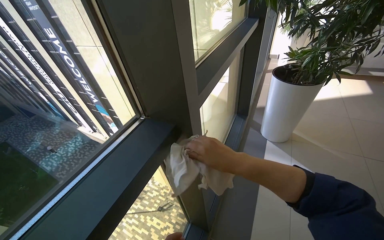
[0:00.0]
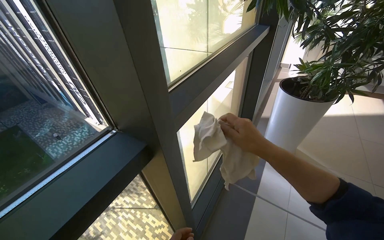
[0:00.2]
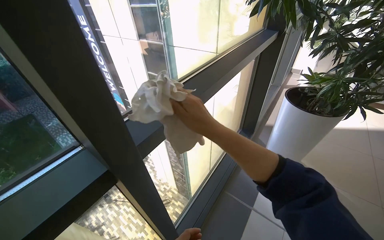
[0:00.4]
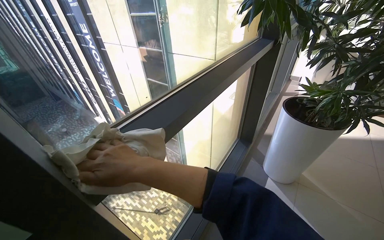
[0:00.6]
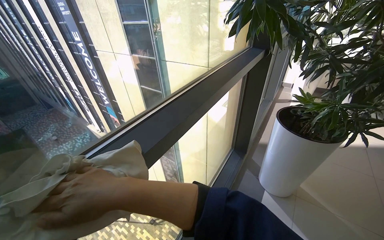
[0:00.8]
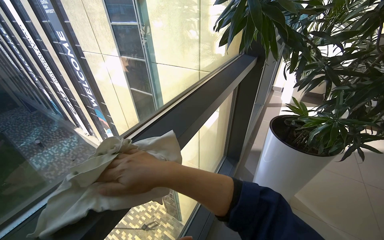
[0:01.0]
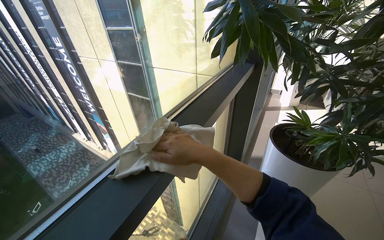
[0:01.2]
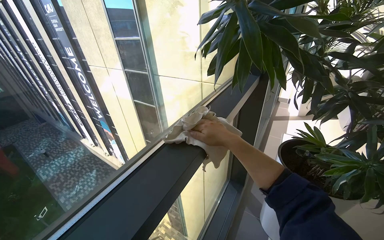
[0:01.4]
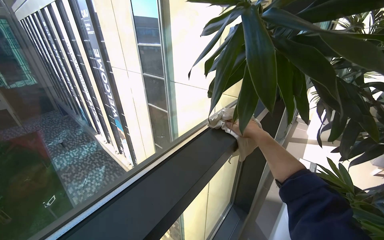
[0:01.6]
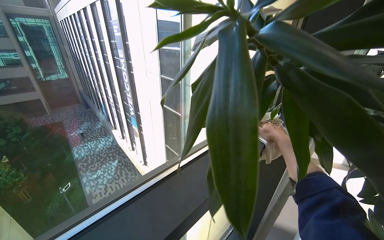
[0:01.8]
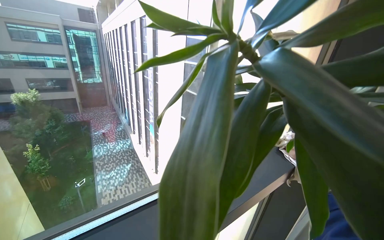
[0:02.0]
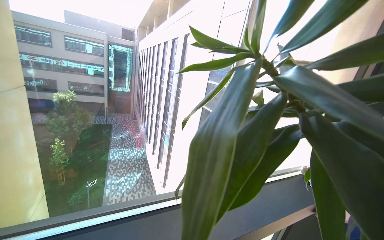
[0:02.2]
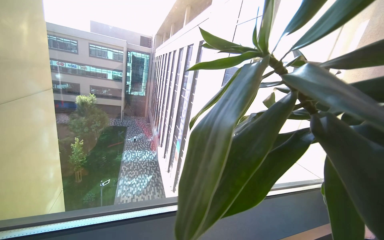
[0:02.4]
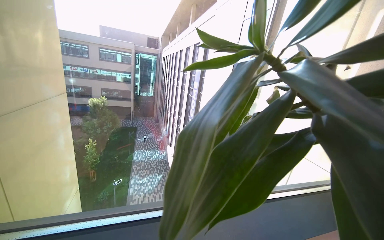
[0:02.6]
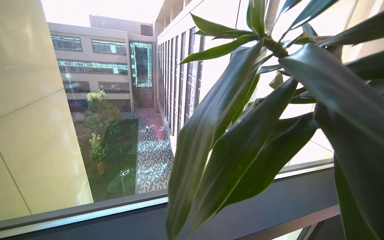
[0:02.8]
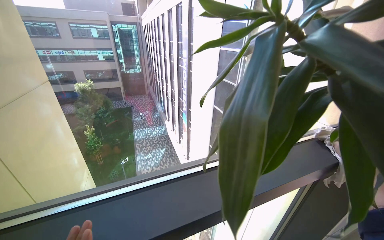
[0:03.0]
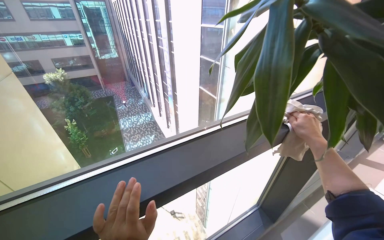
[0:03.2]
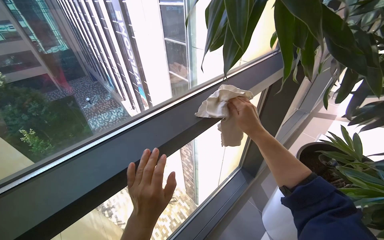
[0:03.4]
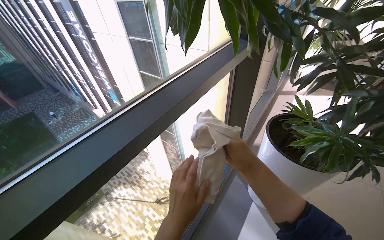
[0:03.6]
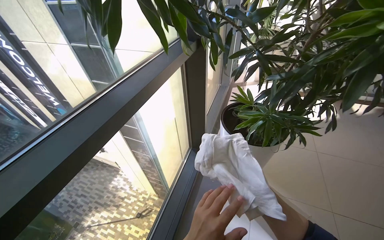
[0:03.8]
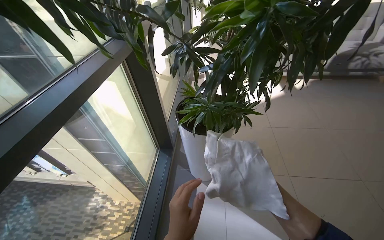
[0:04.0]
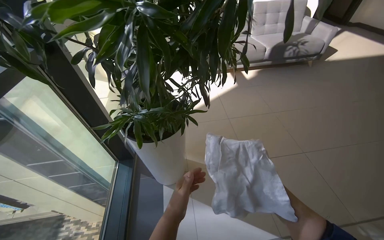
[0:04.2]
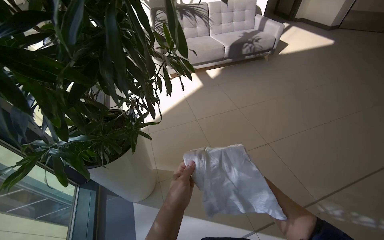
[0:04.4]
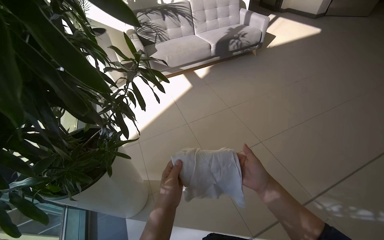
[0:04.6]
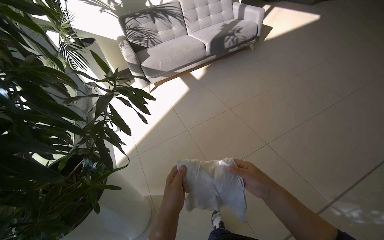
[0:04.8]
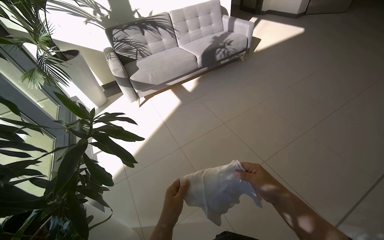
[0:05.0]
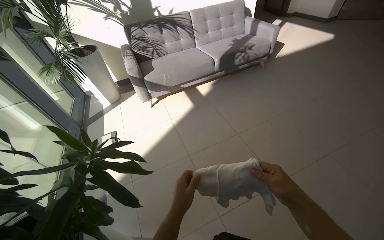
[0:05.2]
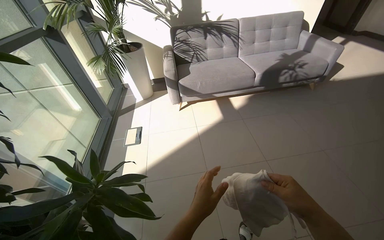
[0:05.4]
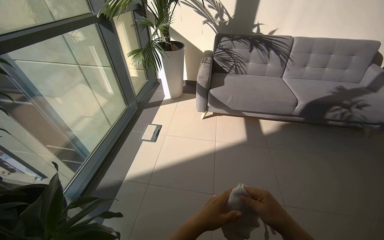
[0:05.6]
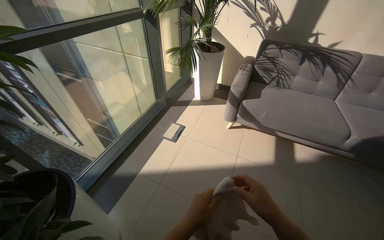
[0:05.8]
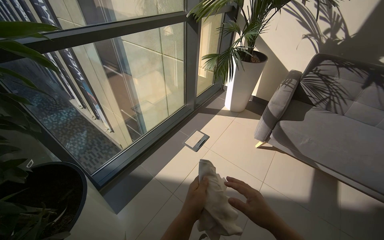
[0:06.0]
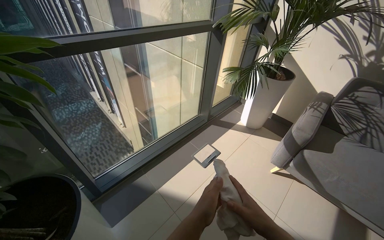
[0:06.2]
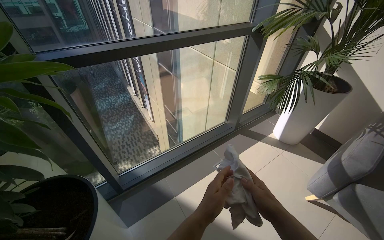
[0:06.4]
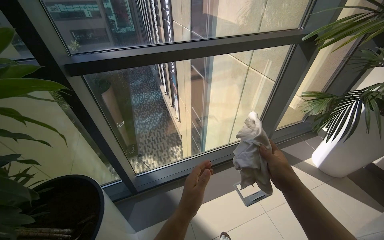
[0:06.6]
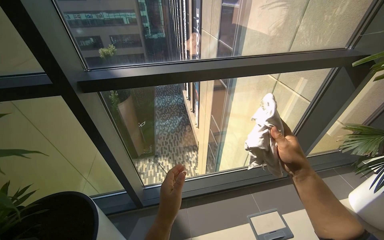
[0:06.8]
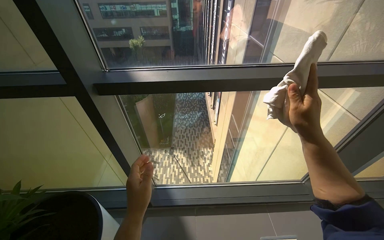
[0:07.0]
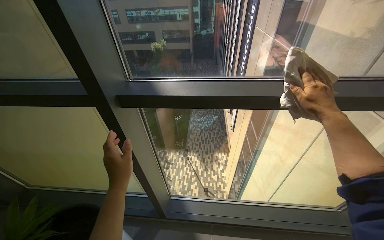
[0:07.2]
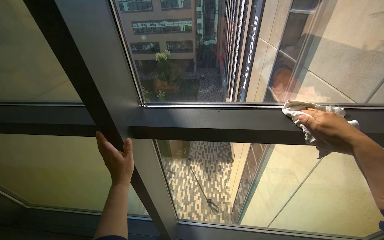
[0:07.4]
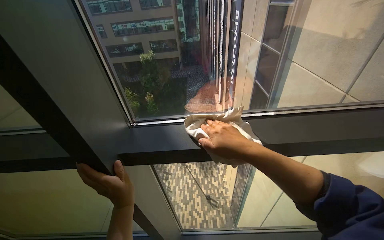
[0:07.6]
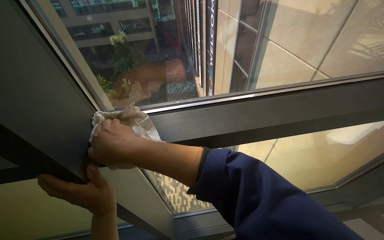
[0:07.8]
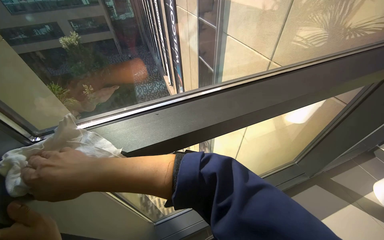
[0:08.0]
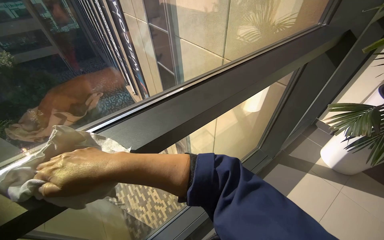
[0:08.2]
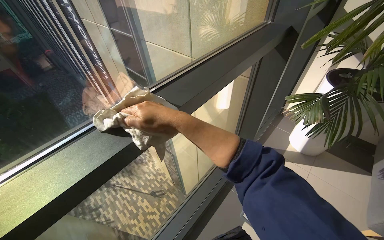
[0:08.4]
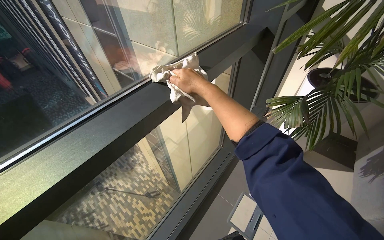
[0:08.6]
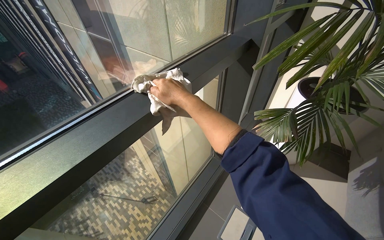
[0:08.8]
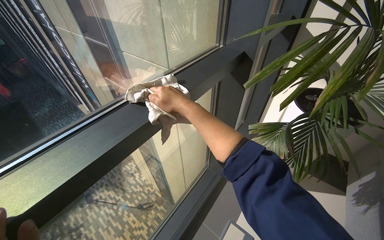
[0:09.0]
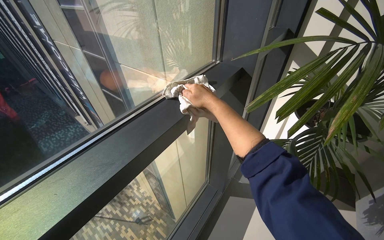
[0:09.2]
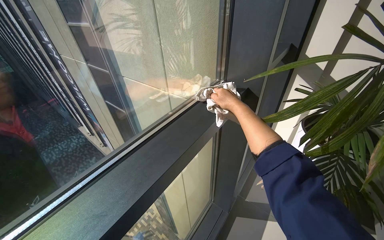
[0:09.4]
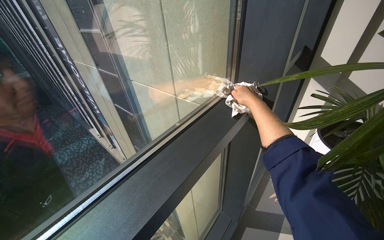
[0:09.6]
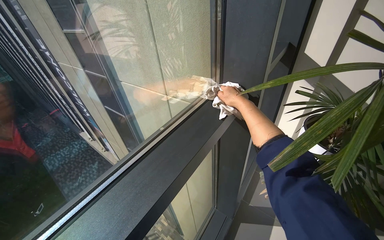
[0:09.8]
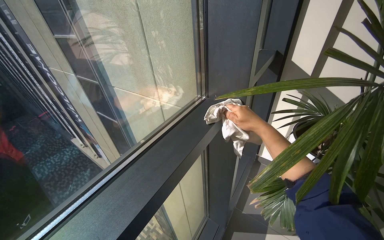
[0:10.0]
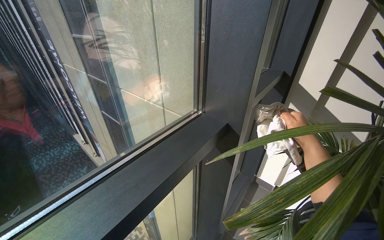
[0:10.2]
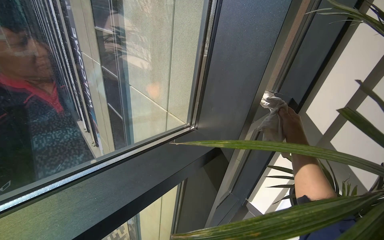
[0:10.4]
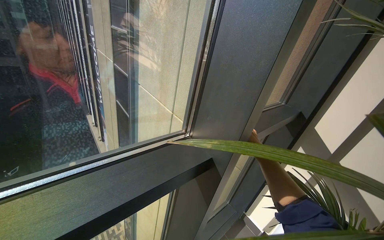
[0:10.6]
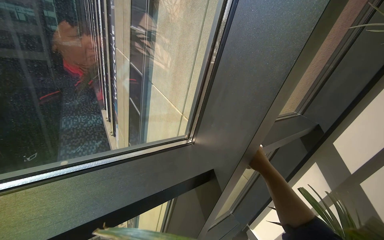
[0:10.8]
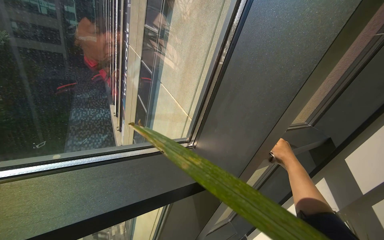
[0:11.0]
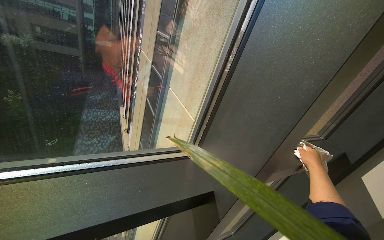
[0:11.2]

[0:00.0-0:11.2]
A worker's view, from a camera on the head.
Job: wiping surfaces.
The whole recording: Wiping window frames. The worker wipes the frames of the large office windows with a cloth.
0:00.0 to 0:01.6: The wearer moves some 80 cm.
0:01.6 to 0:03.2: The view swings approximately 20 degrees to the left.
0:03.2 to 0:04.8: The camera is carried approximately 80 cm. The head turns to the right by approximately 90 degrees.
0:04.8 to 0:06.4: The wearer moves approximately 90 cm. The head turns to the left by roughly 85 degrees.
0:06.4 to 0:08.0: The wearer moves some 60 cm.
0:08.0 to 0:09.6: The camera travels roughly 50 cm. The wearer's head swings about 30 degrees to the right.
0:09.6 to 0:11.2: Everything in view rotates roughly 30 degrees clockwise. The right hand swings nearer and farther, approximately 30 cm each way, with 2 reversals.

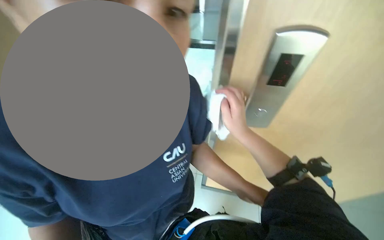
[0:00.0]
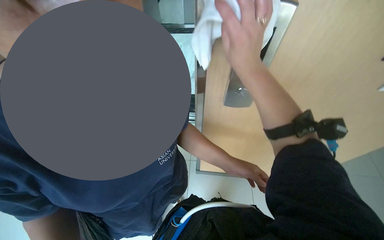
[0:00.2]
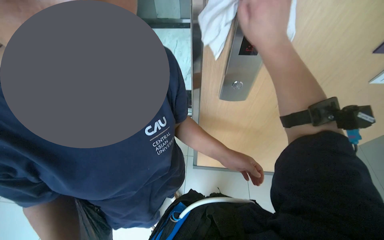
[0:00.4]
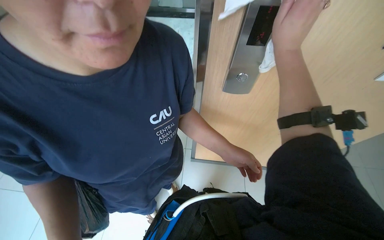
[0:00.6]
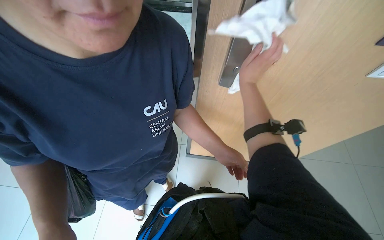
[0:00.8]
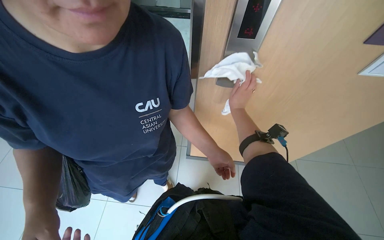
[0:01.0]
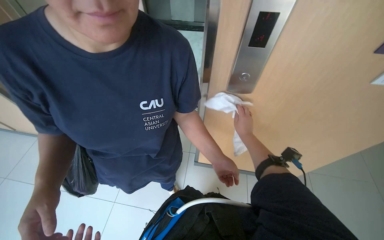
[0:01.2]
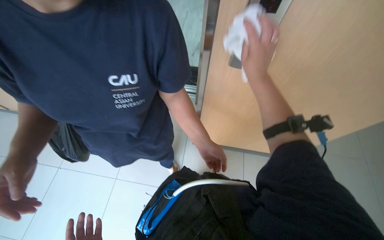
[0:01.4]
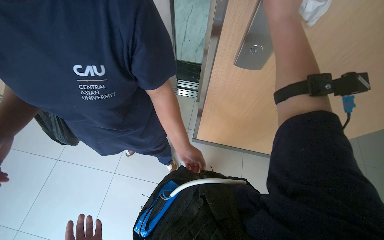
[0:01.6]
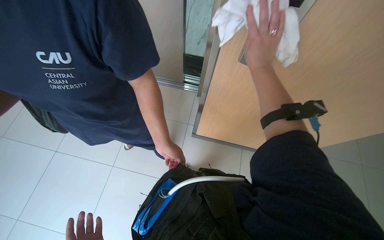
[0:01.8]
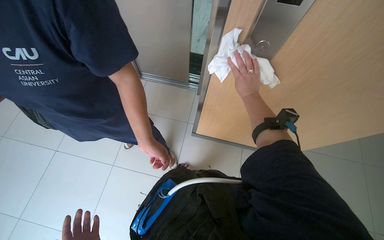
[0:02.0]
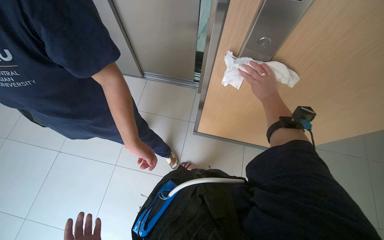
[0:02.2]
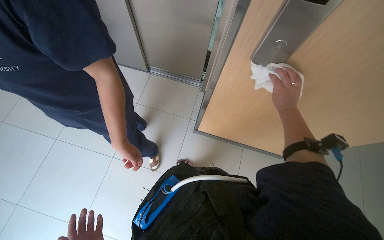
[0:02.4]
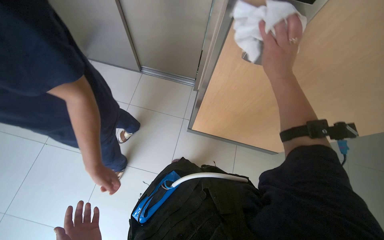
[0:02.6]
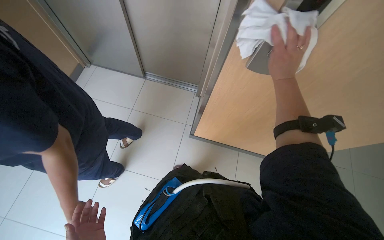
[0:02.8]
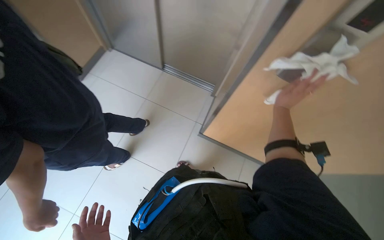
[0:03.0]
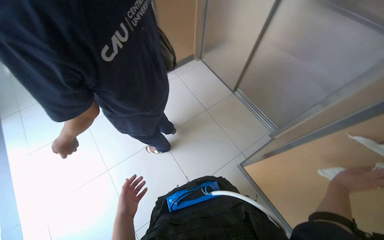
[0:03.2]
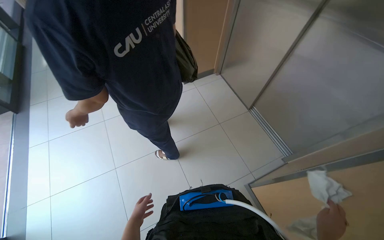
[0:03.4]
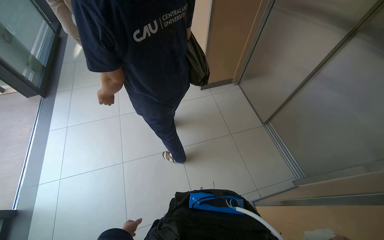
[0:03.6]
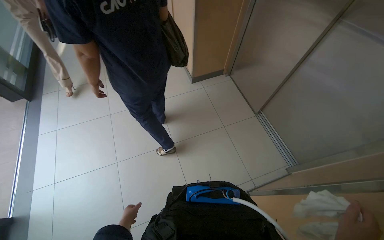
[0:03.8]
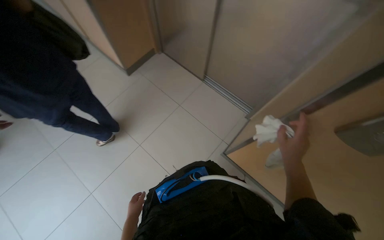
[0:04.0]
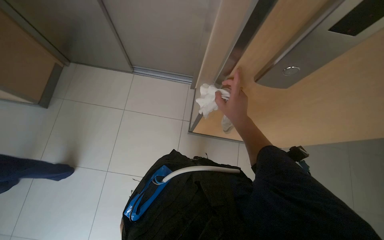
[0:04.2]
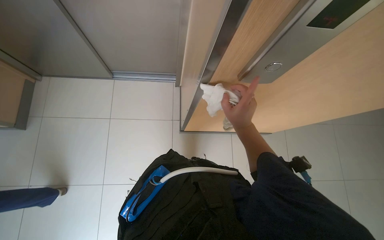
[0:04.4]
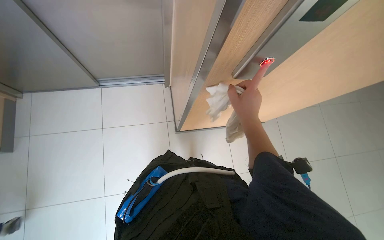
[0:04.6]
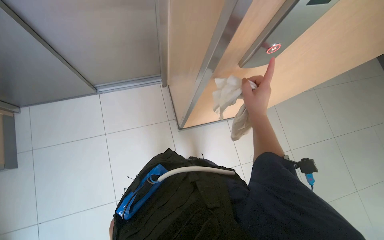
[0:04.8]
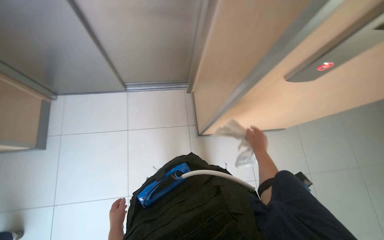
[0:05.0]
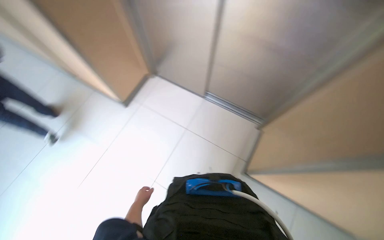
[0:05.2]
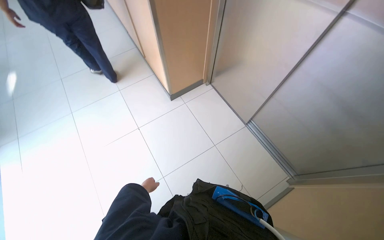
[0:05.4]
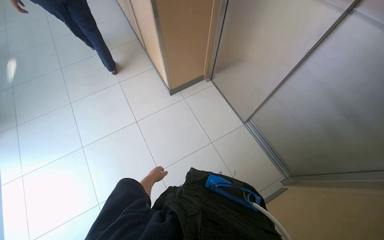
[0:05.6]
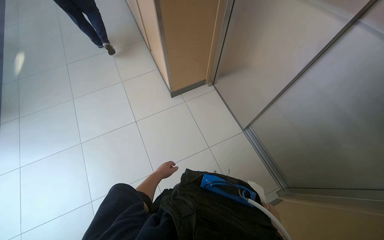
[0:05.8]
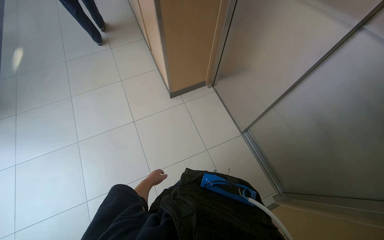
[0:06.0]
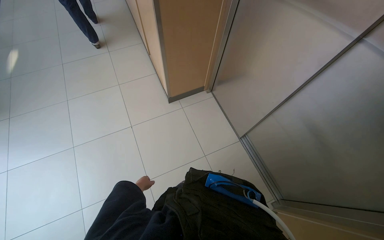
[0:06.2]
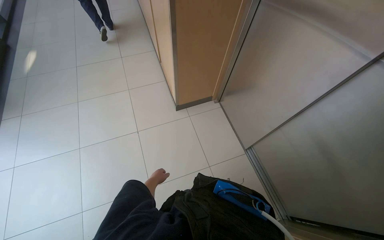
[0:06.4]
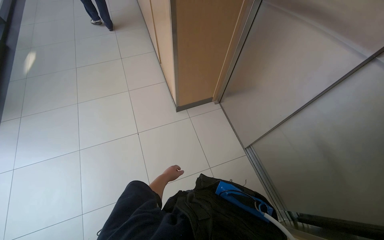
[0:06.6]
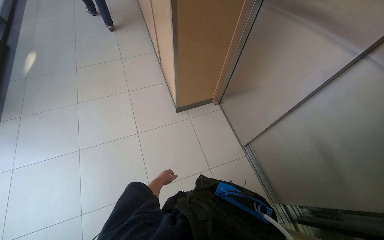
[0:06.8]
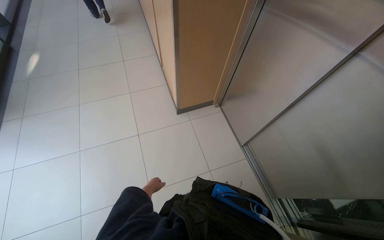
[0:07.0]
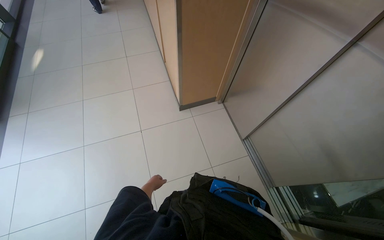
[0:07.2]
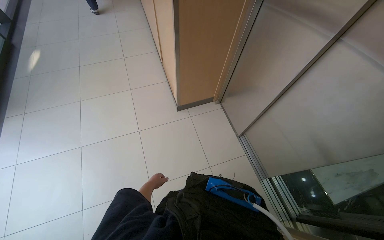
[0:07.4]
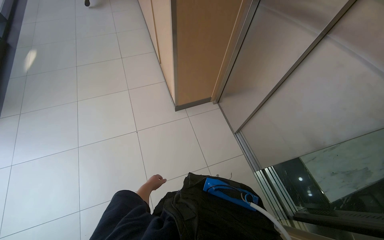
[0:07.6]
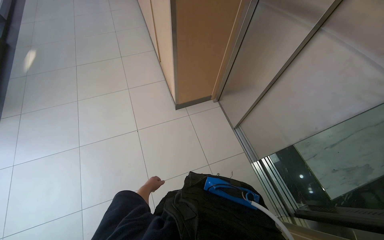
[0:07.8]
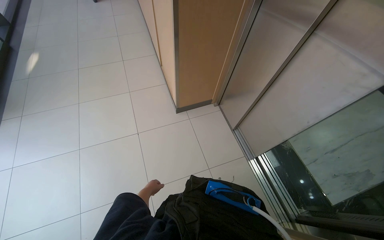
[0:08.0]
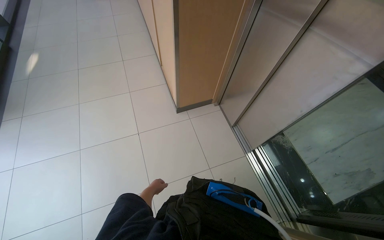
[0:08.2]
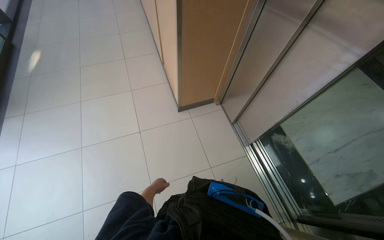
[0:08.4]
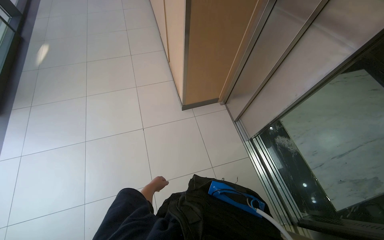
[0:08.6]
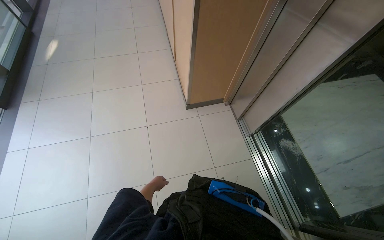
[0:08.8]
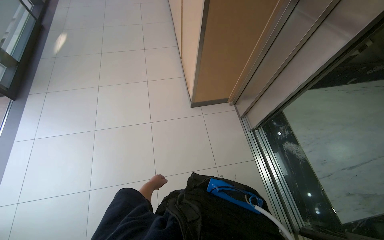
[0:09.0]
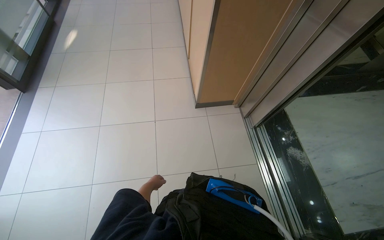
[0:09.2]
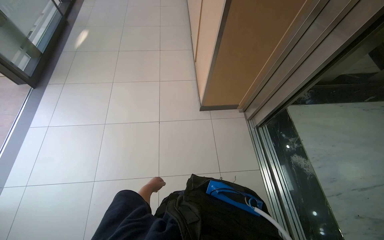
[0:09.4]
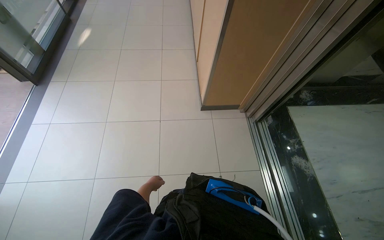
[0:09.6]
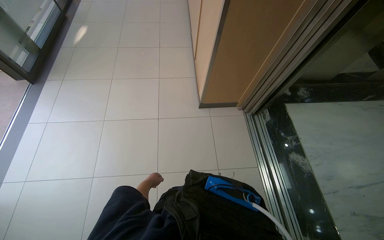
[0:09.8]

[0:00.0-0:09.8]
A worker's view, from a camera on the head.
Job: wiping surfaces.
The whole recording: Wiping elevator buttons. The worker wipes the elevator call buttons and the buttons inside the elevator.
0:00.0 to 0:01.4: The right hand goes nearer and farther, about 25 cm each way, reversing 2 times.
0:01.4 to 0:02.8: The right hand heads to the right, covering some 20 cm, and travels farther from the camera and back again, approximately 20 cm each way.
0:02.8 to 0:04.2: The wearer looks roughly 30 degrees further to the right.
0:04.2 to 0:05.6: The head turns to the left by some 55 degrees.
